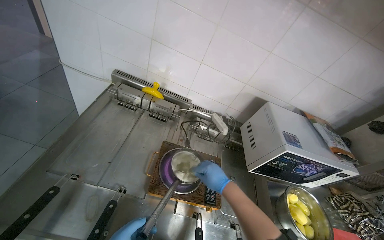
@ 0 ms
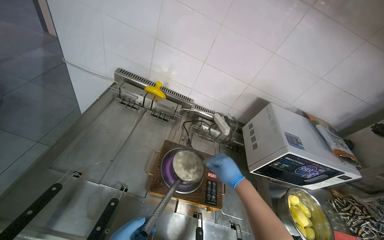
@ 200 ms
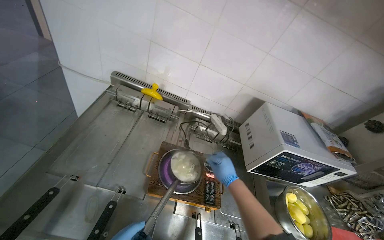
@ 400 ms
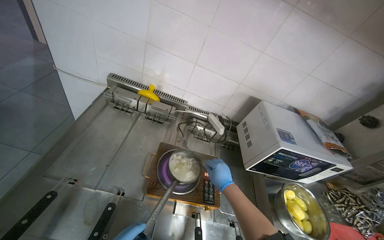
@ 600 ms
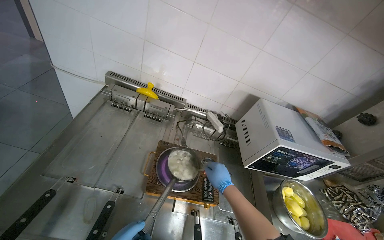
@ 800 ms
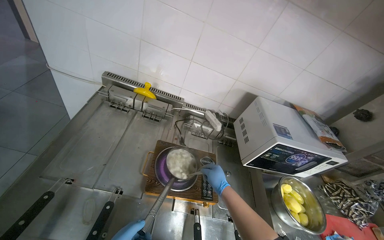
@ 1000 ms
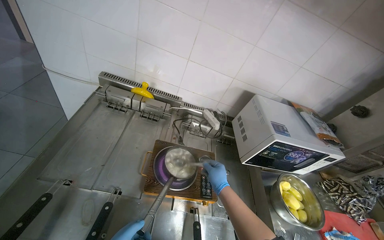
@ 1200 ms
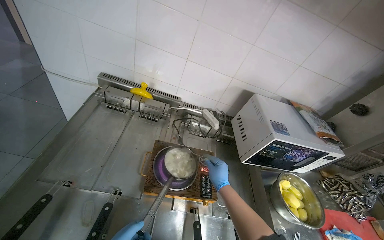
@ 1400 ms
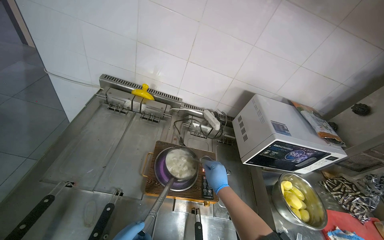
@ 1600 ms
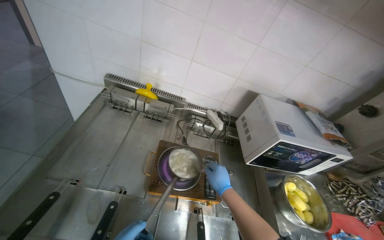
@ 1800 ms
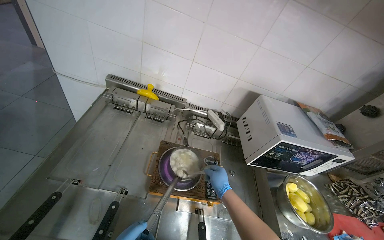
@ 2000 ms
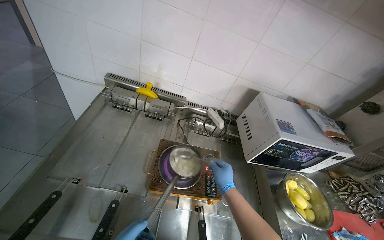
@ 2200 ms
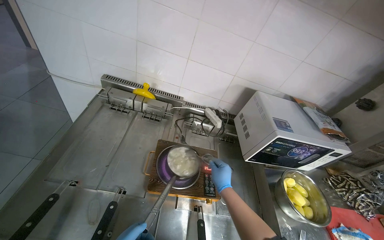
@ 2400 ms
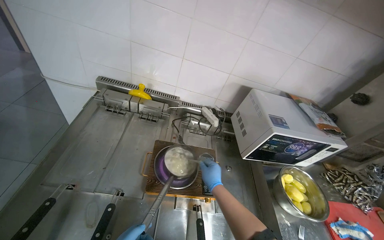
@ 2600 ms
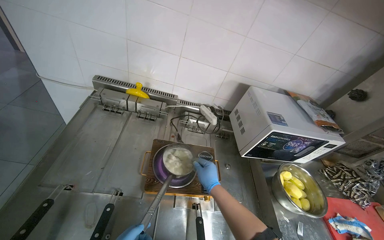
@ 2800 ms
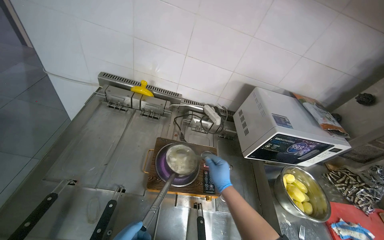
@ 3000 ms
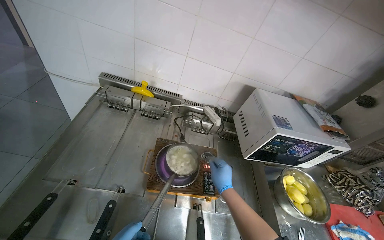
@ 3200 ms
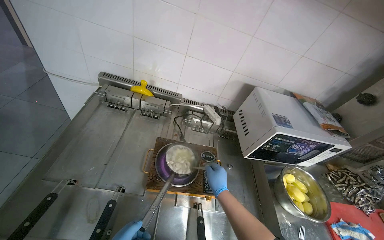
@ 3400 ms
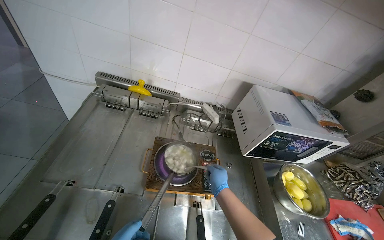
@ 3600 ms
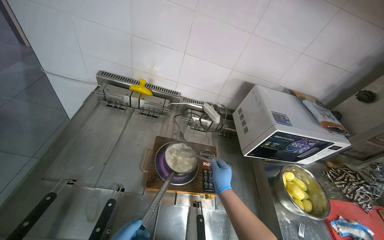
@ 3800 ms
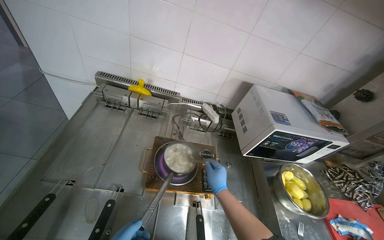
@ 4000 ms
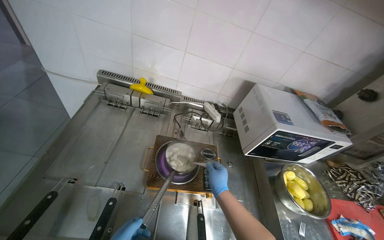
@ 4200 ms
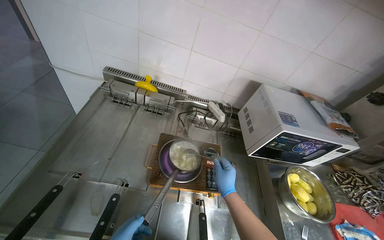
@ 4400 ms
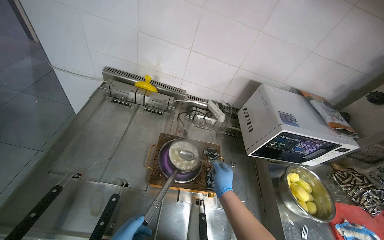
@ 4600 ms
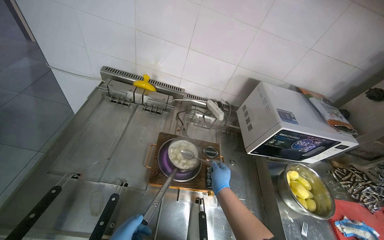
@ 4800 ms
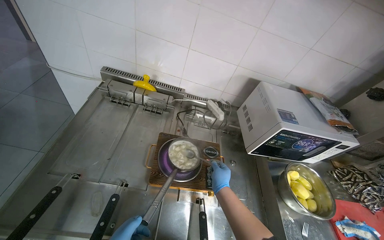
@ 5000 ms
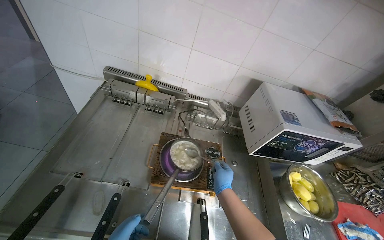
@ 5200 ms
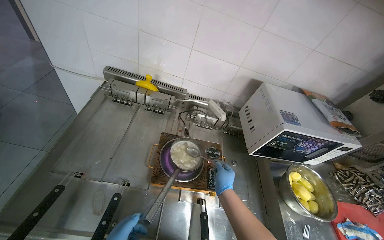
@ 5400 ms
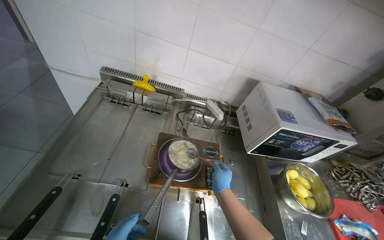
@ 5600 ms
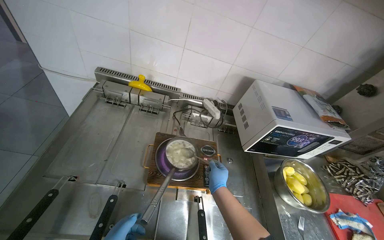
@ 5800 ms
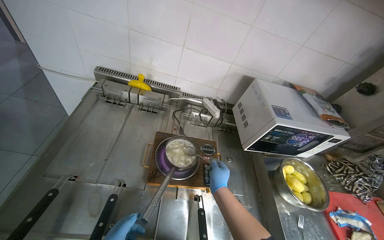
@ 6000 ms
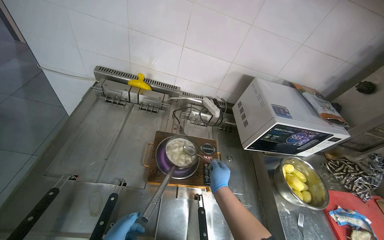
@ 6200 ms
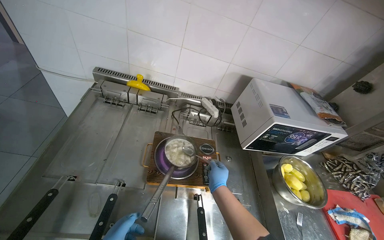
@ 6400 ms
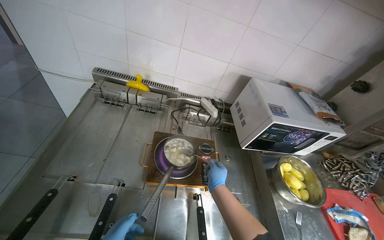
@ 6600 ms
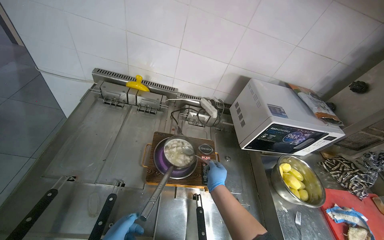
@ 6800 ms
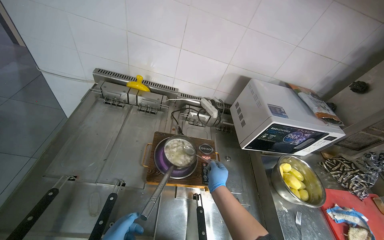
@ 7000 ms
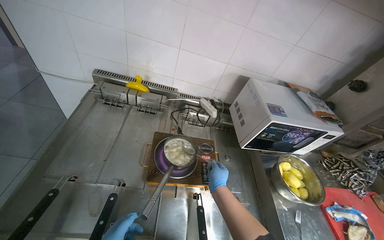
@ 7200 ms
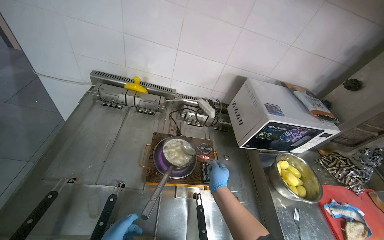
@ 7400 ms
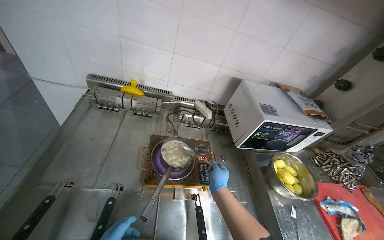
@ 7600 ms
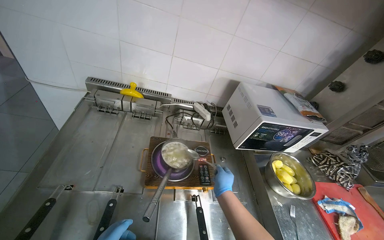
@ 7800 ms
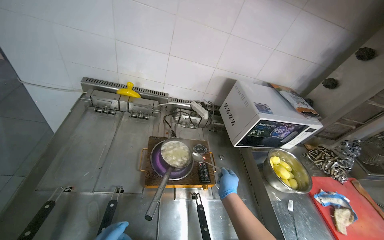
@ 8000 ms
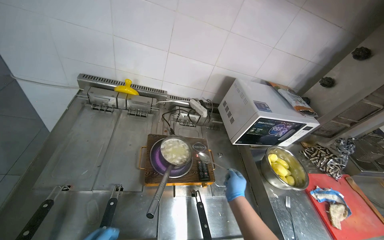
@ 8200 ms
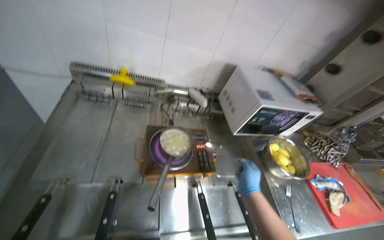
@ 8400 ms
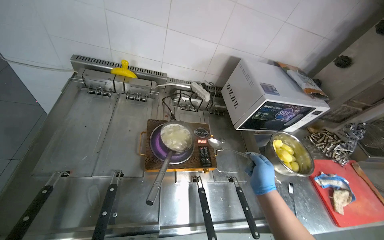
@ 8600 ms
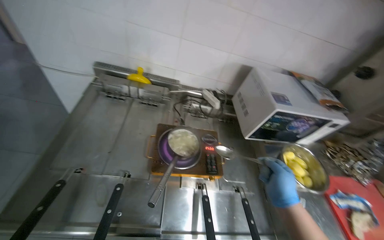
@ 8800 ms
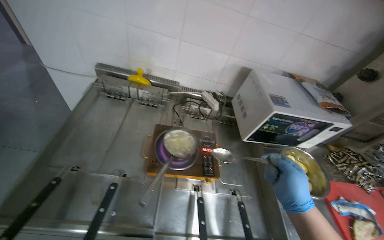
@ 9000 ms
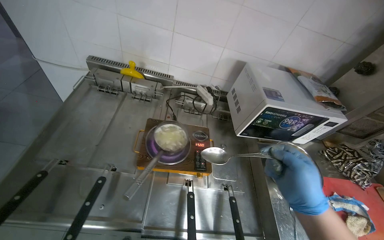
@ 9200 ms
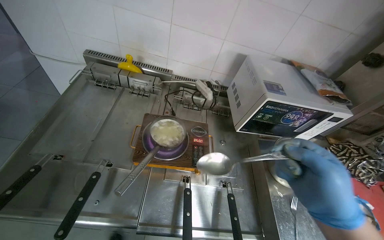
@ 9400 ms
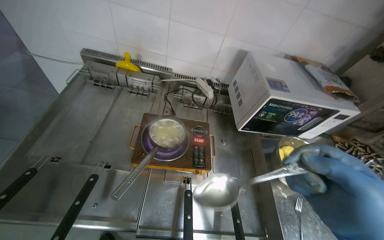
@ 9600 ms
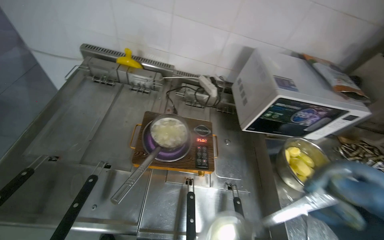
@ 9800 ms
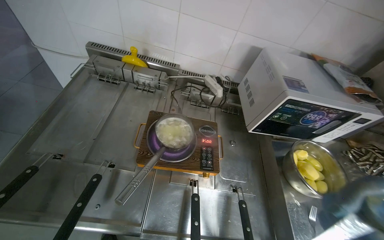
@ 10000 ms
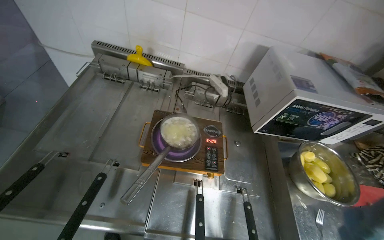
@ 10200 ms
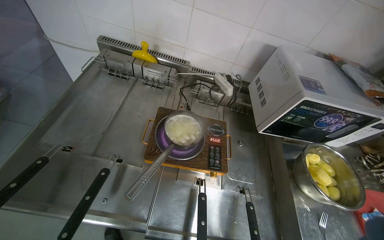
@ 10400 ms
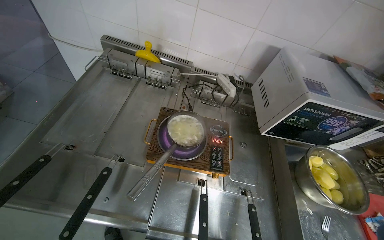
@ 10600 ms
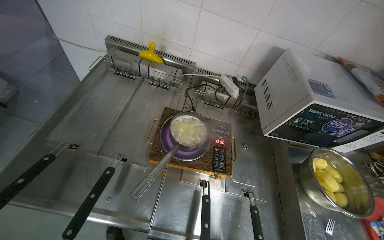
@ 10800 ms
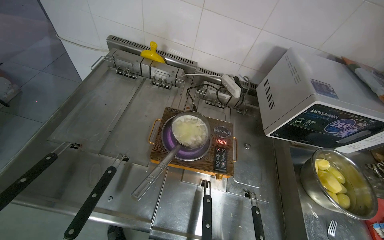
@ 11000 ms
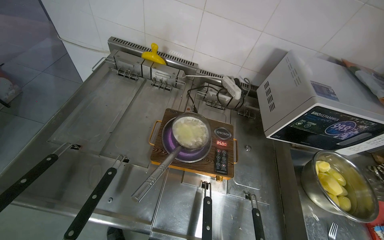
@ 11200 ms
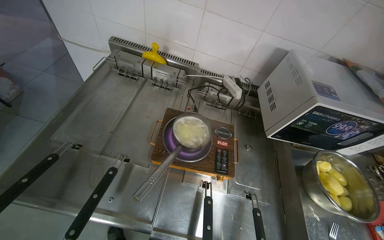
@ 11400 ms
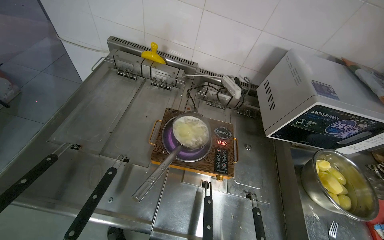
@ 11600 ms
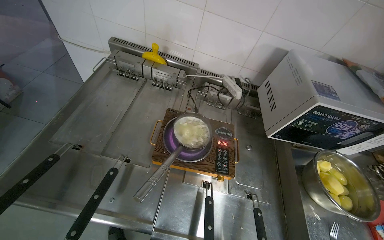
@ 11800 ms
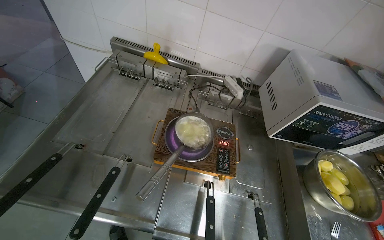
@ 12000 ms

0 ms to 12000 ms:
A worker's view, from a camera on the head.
Job: cooking food.
The whole recording: Stirring ingredients in pot on cooker. The worker stirs ingredients in a pot on the cooker, adding small items and potatoes.
1600 ms to 3000 ms: The camera is carried approximately 60 cm. The head rotates approximately 20 degrees to the right. The view tips downward by about 15 degrees.
7600 ms to 9000 ms: The right hand moves to the right and nearer to the camera, some 25 cm.

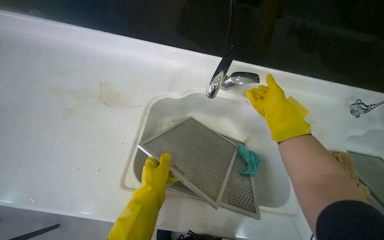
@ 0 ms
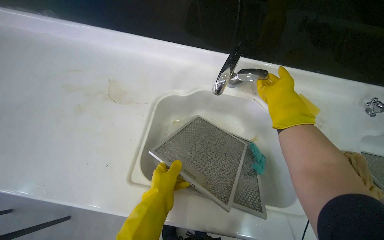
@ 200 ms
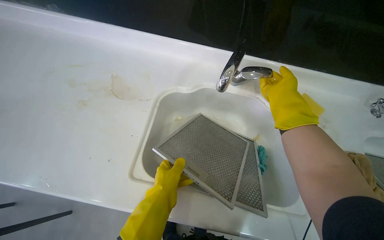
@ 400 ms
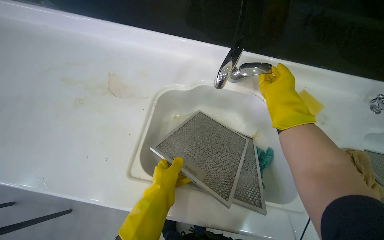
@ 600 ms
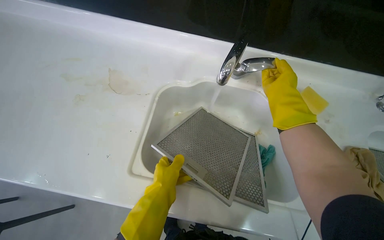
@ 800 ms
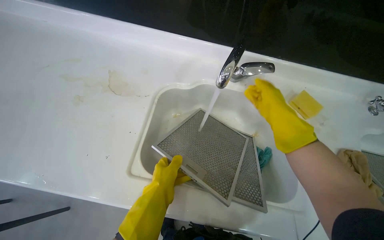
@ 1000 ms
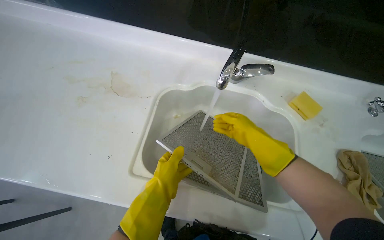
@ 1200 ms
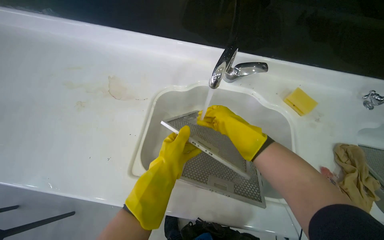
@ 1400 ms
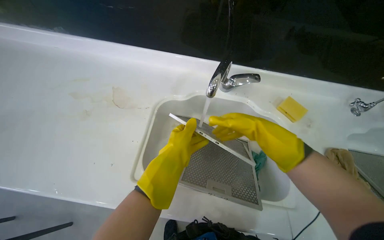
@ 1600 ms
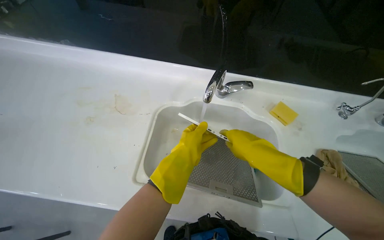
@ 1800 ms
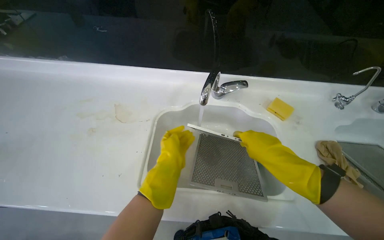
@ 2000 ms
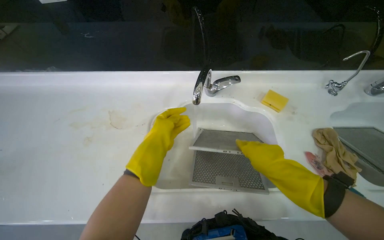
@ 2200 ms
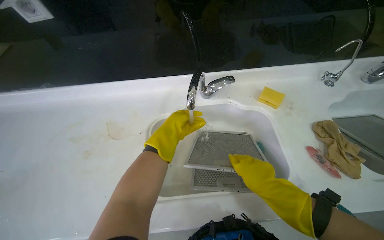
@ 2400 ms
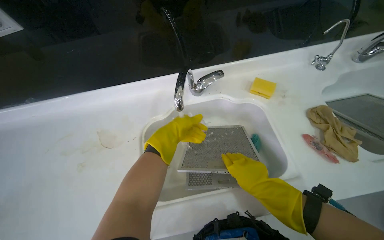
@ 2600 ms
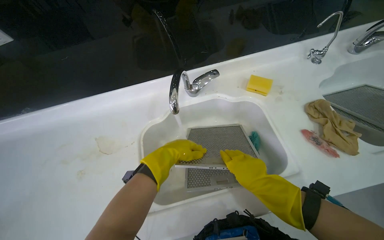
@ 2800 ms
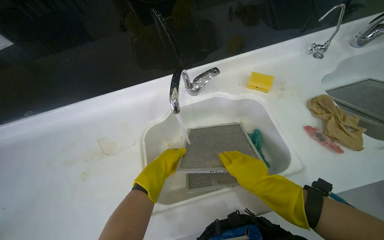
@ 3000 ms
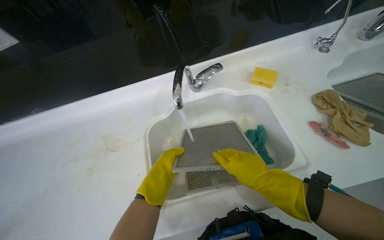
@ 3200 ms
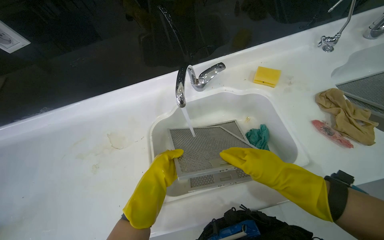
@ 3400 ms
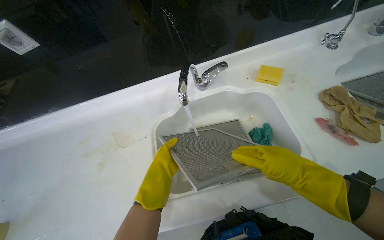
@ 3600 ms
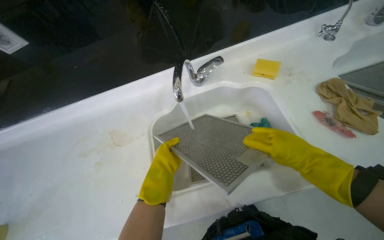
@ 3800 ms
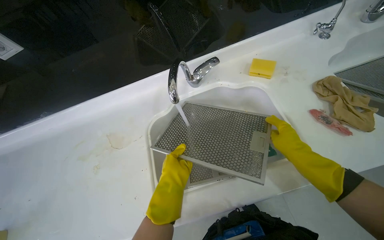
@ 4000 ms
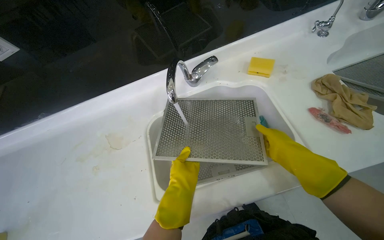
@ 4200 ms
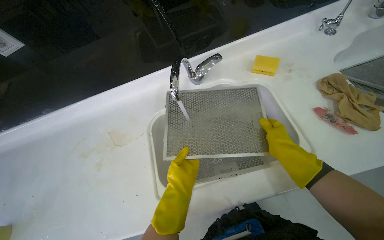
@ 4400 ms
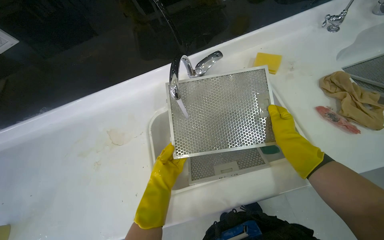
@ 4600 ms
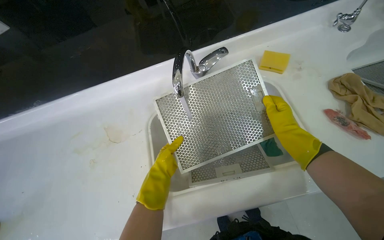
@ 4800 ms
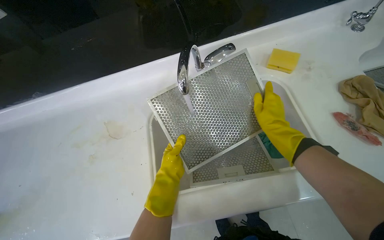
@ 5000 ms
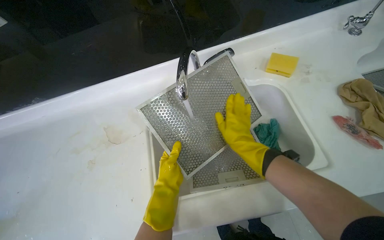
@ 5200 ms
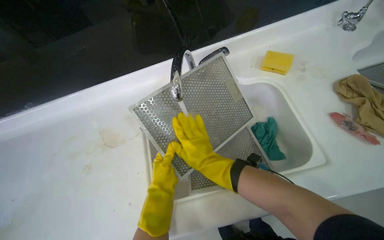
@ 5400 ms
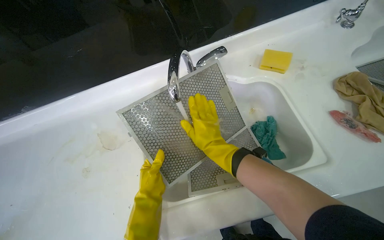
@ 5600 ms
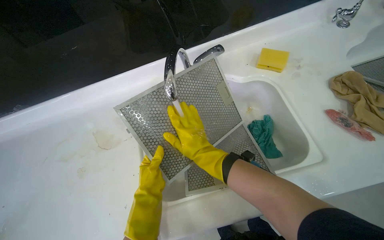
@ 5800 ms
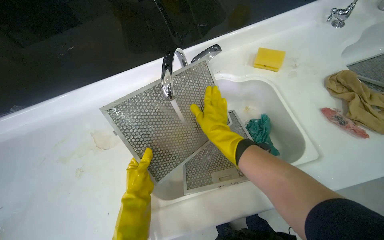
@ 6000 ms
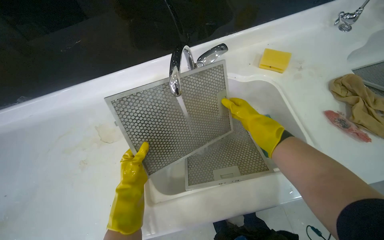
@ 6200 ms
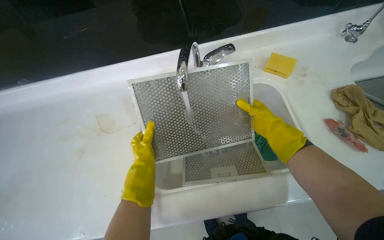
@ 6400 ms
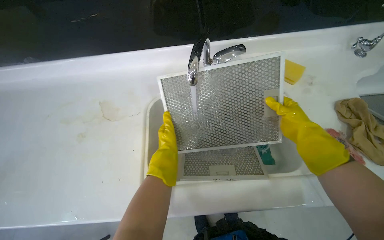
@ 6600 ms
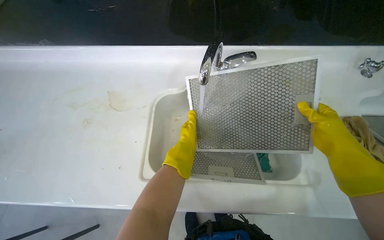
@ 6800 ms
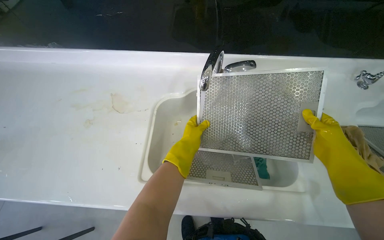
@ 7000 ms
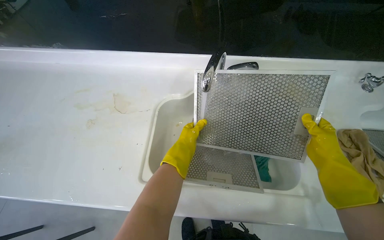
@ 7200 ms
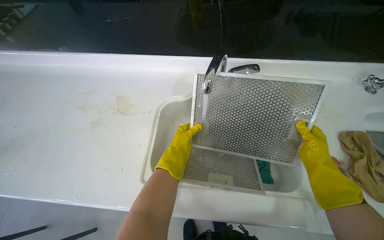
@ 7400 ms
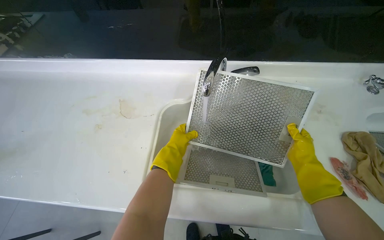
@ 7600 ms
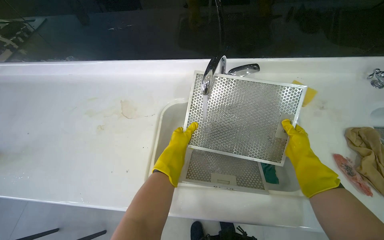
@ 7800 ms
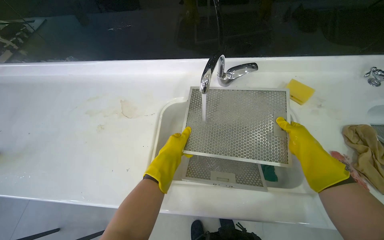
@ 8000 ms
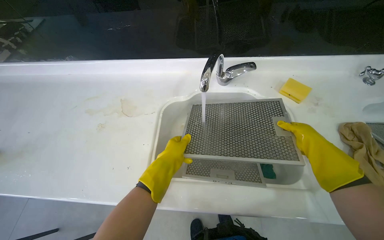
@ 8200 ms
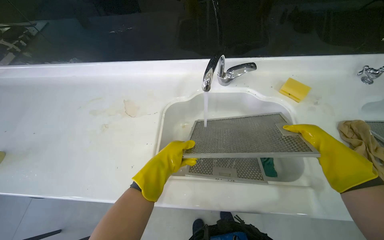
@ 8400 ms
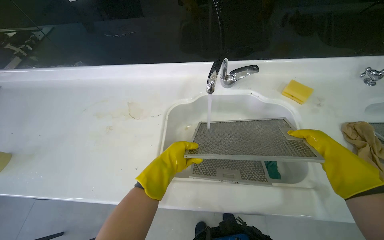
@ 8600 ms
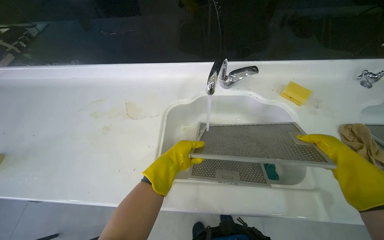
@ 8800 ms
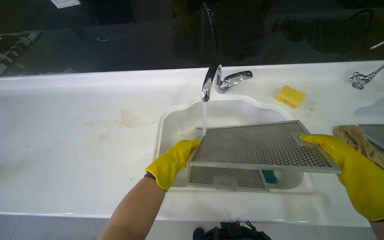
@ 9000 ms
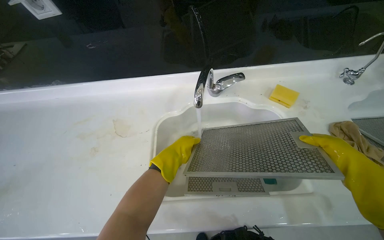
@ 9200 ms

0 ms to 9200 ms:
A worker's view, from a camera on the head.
Job: cleaning kitchen.
The whole recording: Rinsing range hood filters. The worker rinses the range hood filters under running water in the sink.
1600 ms to 3000 ms: The scene rotates counterclockwise by roughly 25 degrees.
3000 ms to 4600 ms: The left hand heads down the picture, covering approximately 10 cm.
4600 ms to 6200 ms: The right hand shifts roughly 20 cm farther from the camera and up the picture, and travels to the left and back again, some 25 cm each way.
6200 ms to 7600 ms: The hands both shift to the right by roughly 10 cm.
